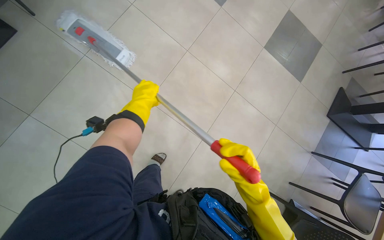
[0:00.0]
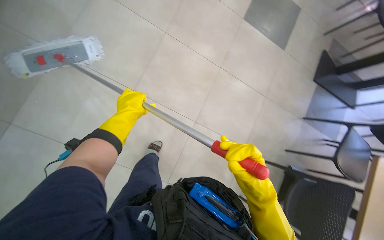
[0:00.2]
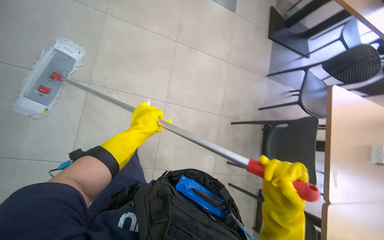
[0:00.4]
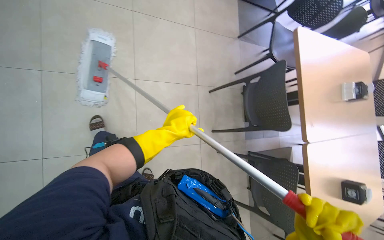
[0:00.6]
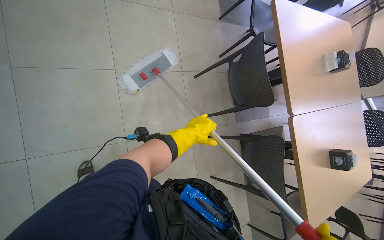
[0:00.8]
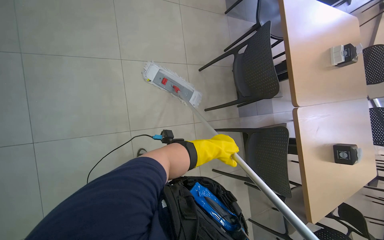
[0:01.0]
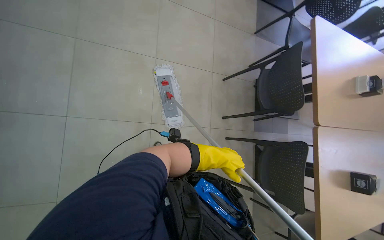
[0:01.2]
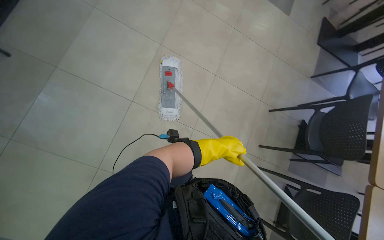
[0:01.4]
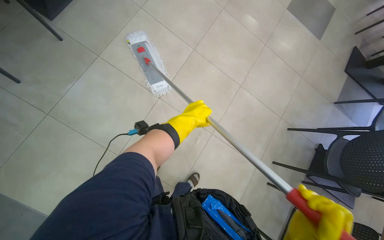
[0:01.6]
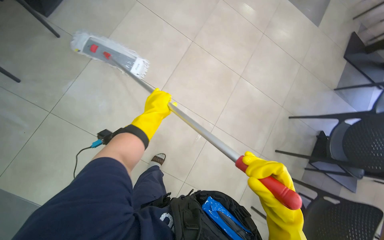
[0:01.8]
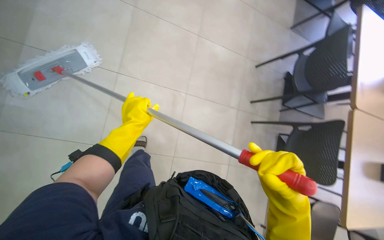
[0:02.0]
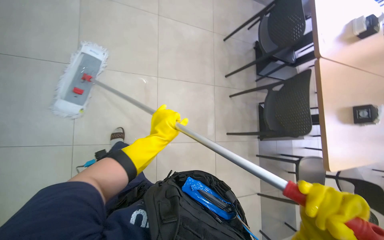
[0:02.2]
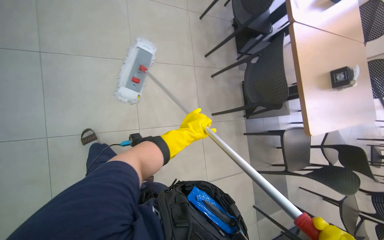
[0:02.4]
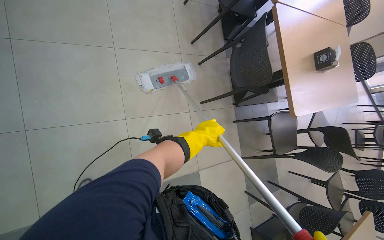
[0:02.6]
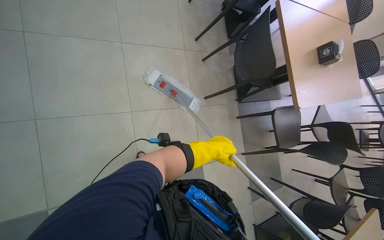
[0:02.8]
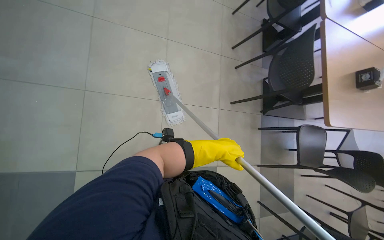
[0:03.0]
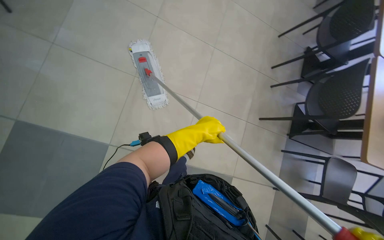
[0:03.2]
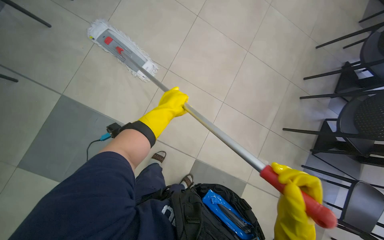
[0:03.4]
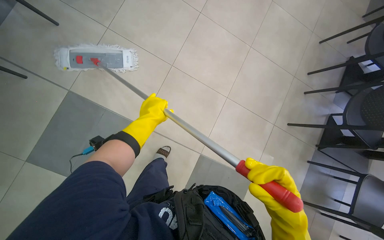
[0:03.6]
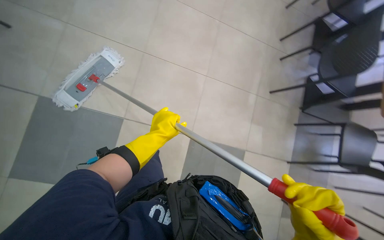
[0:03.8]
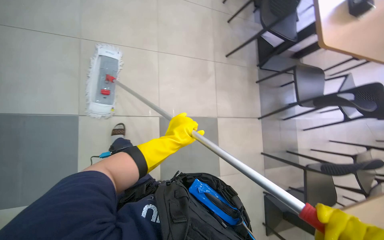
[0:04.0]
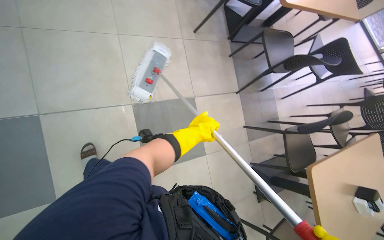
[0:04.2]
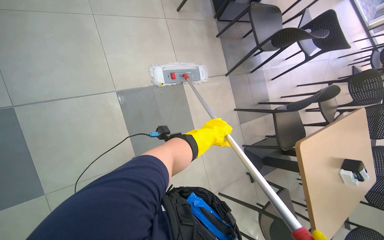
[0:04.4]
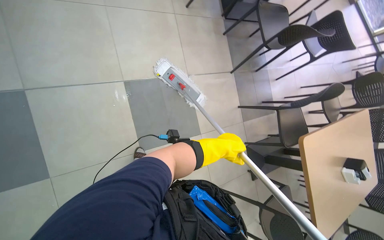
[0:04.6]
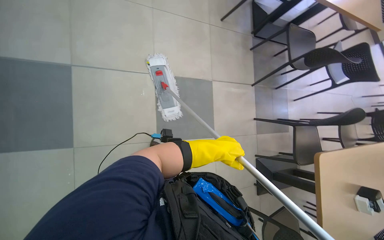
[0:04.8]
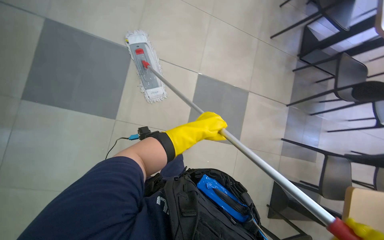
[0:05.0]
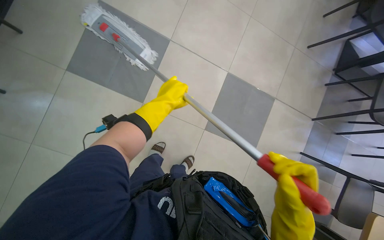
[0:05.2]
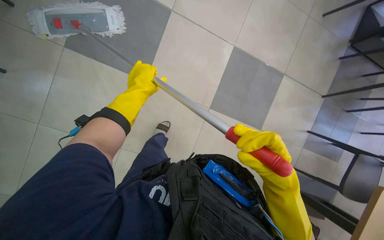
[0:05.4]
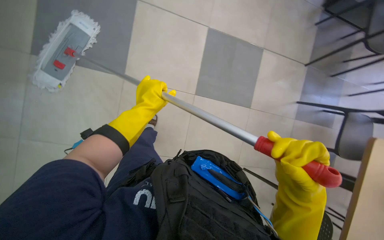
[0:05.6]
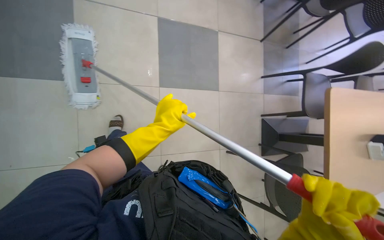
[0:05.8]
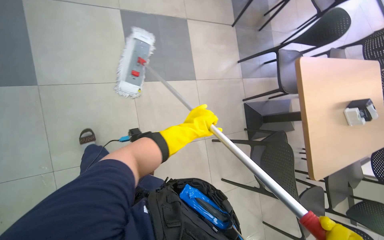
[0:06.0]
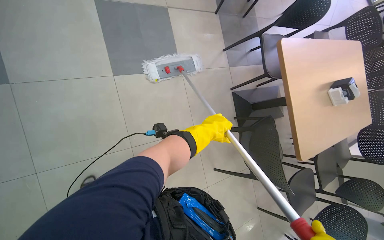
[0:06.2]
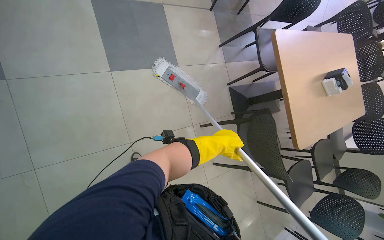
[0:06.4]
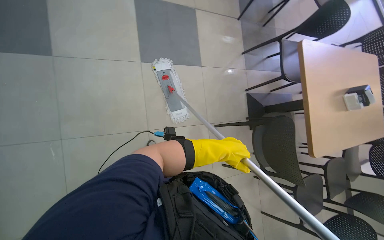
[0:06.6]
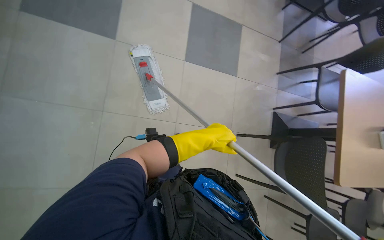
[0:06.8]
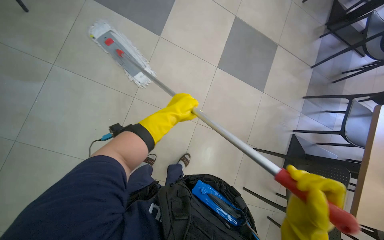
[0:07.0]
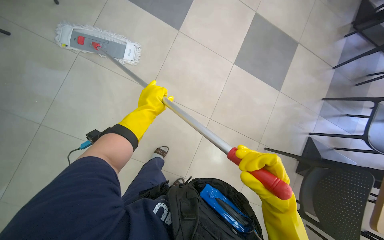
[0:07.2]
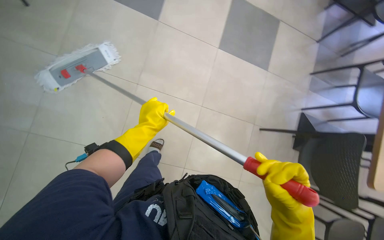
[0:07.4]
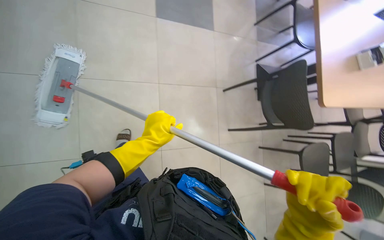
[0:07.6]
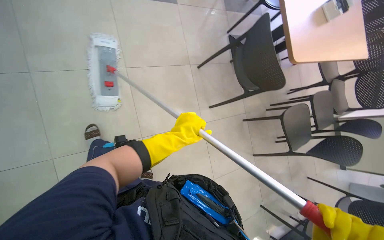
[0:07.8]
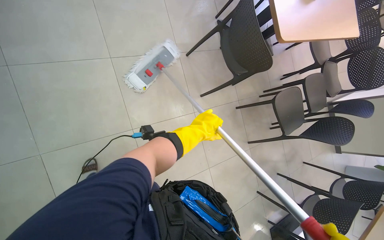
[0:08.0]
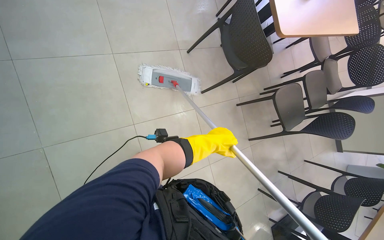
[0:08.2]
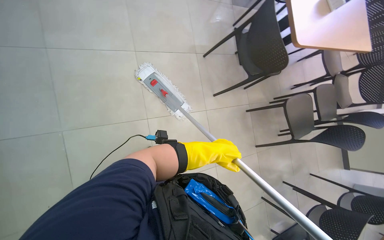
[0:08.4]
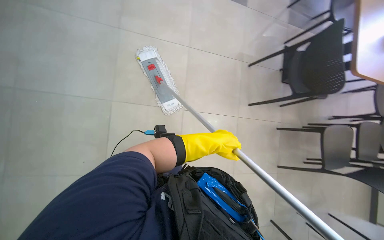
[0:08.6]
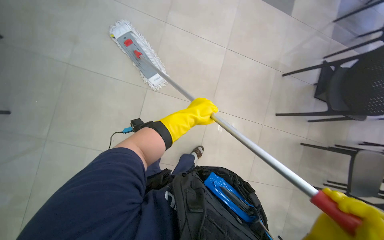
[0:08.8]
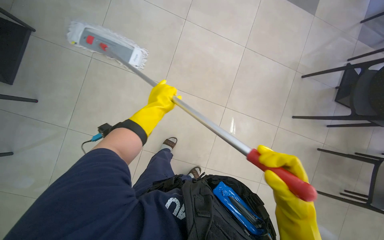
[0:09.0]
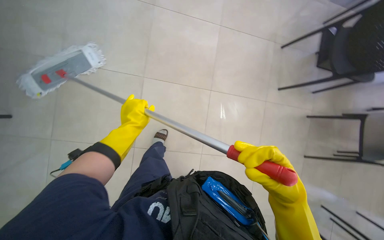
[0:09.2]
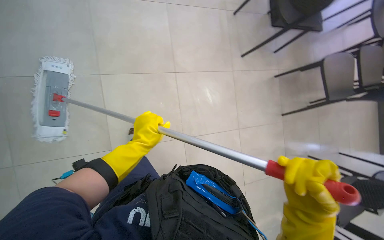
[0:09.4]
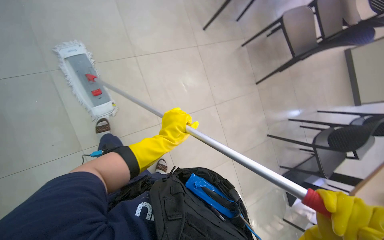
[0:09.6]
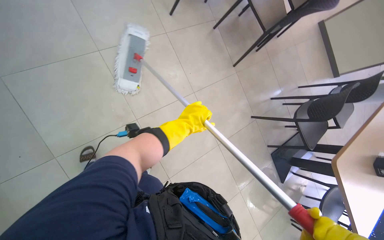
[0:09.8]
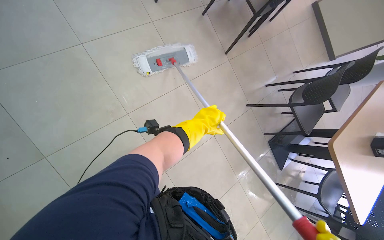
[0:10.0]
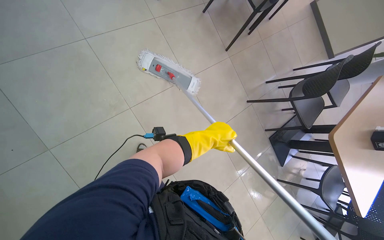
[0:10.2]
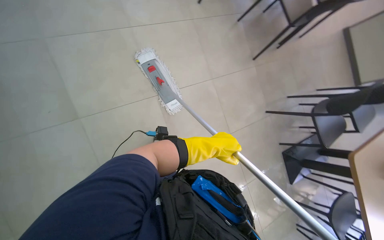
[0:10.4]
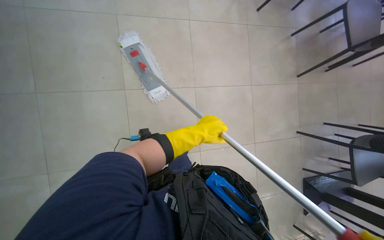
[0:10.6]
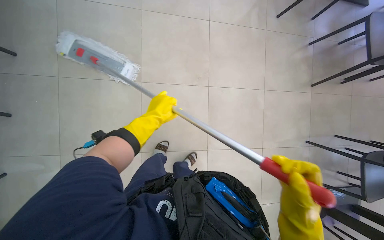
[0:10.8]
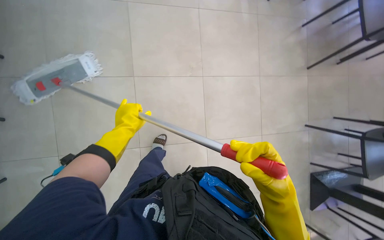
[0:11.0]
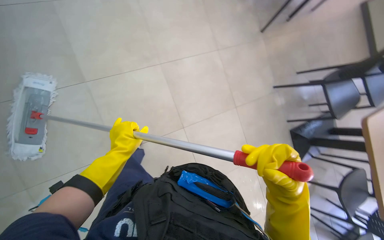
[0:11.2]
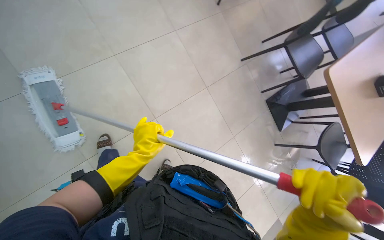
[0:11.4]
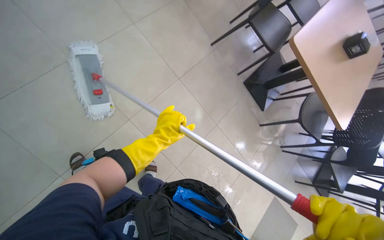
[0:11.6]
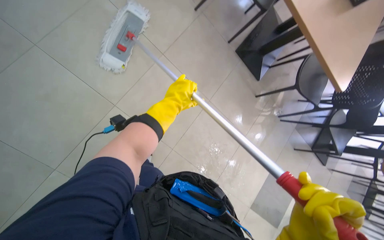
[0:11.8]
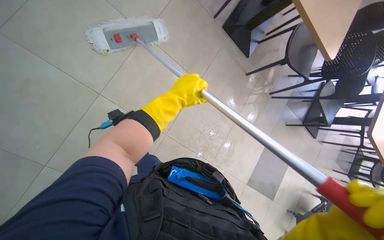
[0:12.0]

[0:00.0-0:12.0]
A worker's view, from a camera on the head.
Job: mopping floor.
The whole recording: Mopping cafeteria floor. The worker mops the tiled floor of the cafeteria.
0:00.0 to 0:01.6: The wearer moves approximately 50 cm.
0:04.4 to 0:06.0: The wearer moves about 40 cm. The wearer looks roughly 30 degrees further to the left.
0:07.6 to 0:09.0: The head turns to the left by about 25 degrees.
0:10.4 to 0:12.0: The view tilts approximately 15 degrees downward.

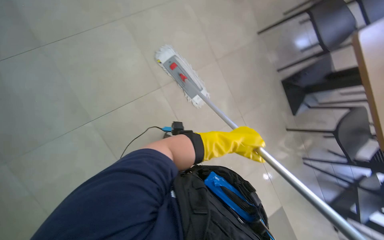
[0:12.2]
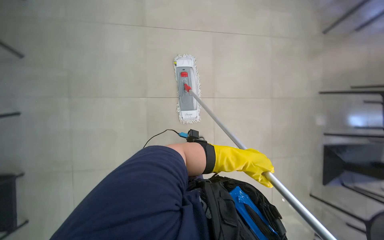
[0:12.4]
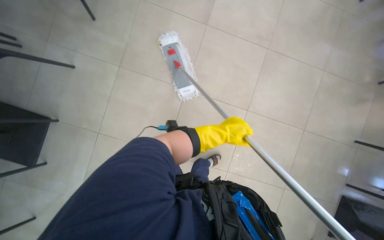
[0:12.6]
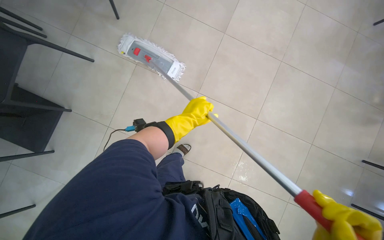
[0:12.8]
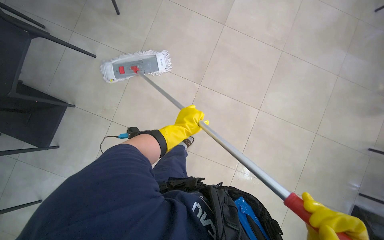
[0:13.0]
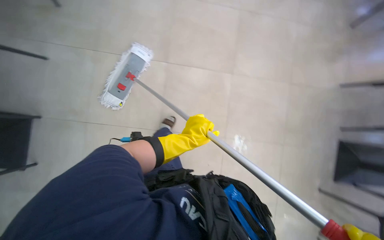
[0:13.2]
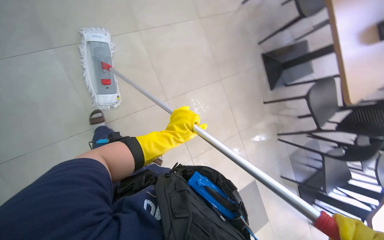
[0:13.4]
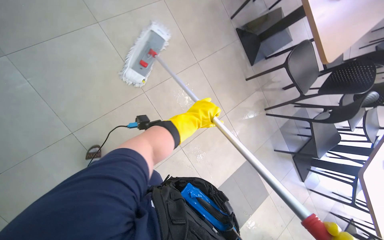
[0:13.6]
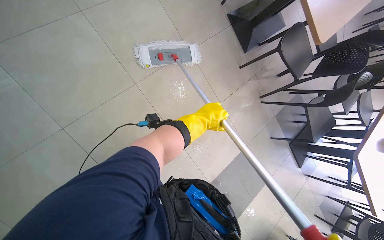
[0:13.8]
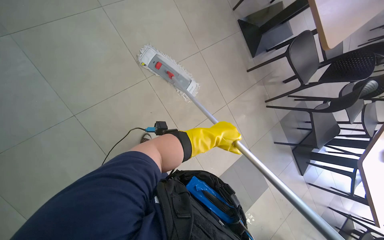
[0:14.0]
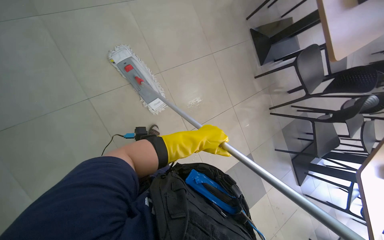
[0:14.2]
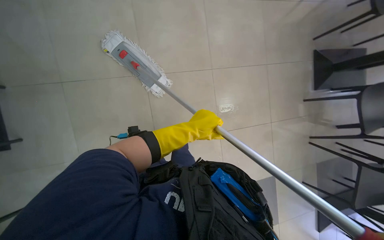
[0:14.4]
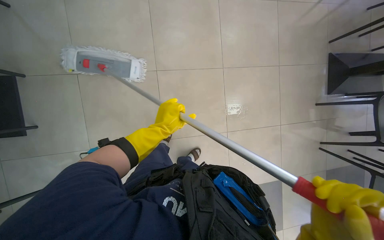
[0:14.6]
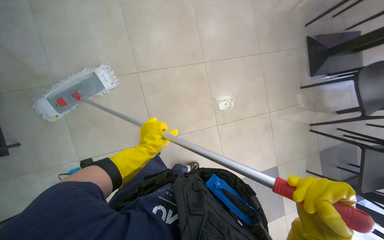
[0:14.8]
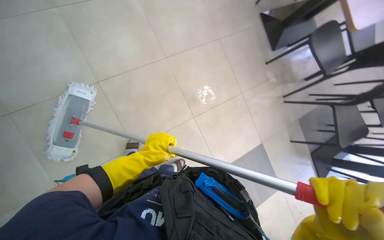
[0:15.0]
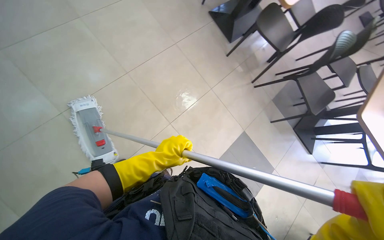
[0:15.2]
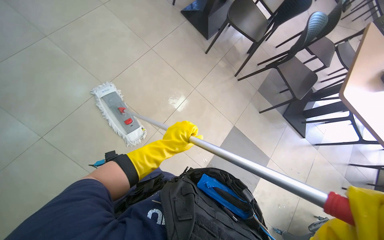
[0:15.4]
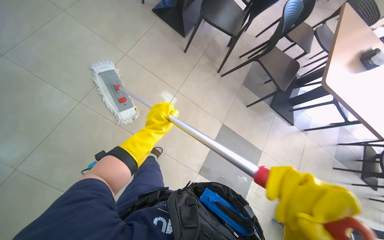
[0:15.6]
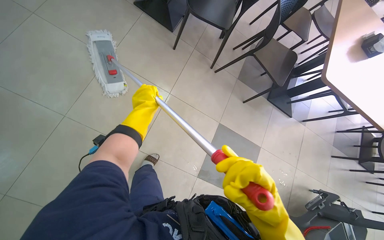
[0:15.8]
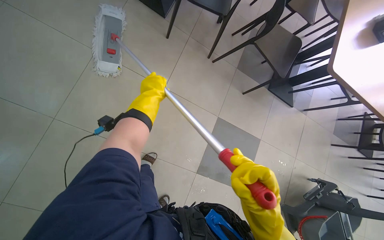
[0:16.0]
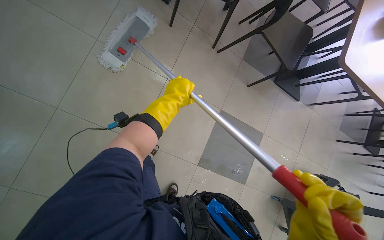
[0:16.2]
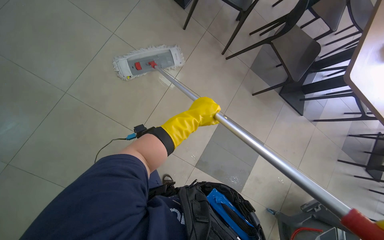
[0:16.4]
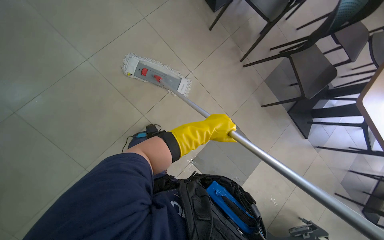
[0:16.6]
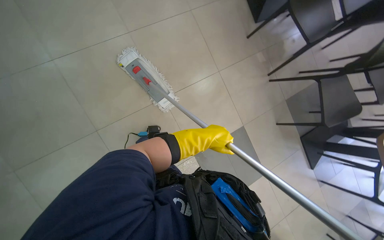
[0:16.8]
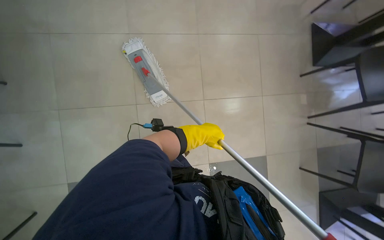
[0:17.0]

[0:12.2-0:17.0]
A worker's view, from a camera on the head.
Job: mopping floor.
The whole recording: Mopping cafeteria floor. The worker mops the tiled floor of the cafeteria.
0:12.2 to 0:13.8: The view tilts about 15 degrees downward. The left hand shifts about 20 cm to the left and up the picture.
0:15.4 to 0:17.0: The scene turns roughly 25 degrees clockwise in the picture.

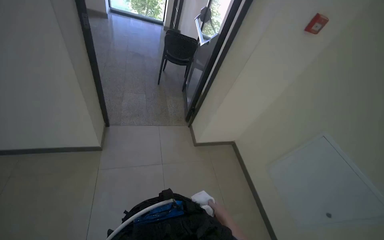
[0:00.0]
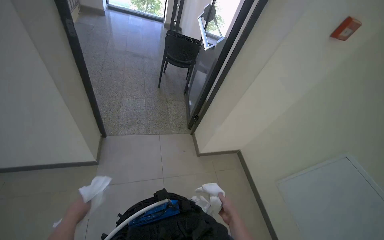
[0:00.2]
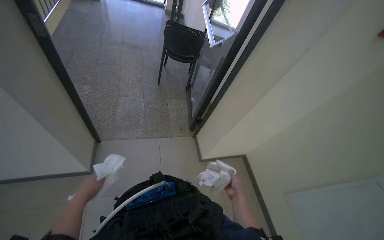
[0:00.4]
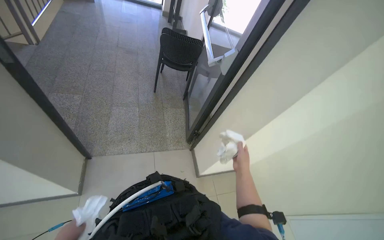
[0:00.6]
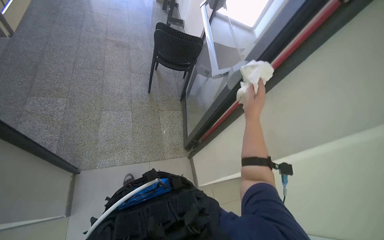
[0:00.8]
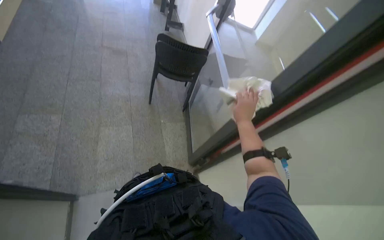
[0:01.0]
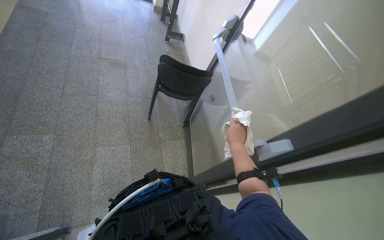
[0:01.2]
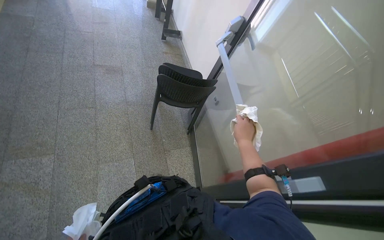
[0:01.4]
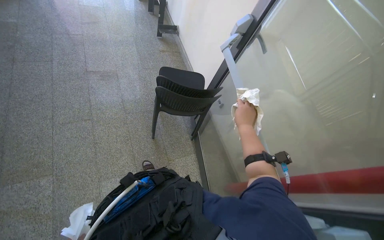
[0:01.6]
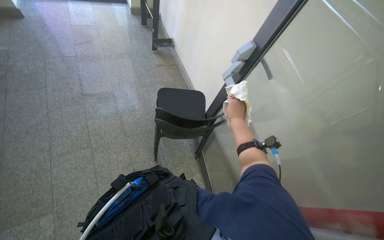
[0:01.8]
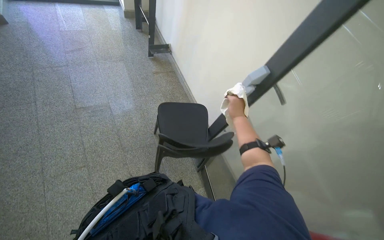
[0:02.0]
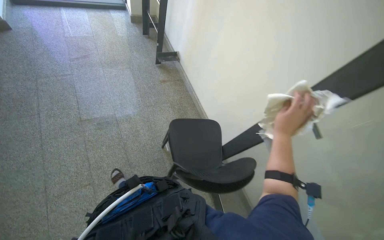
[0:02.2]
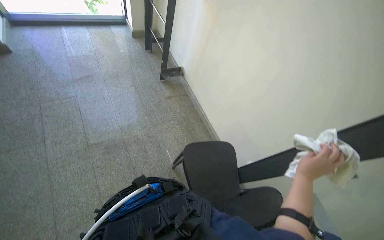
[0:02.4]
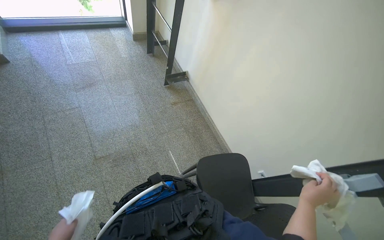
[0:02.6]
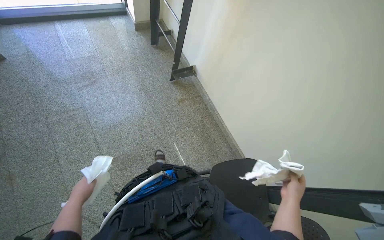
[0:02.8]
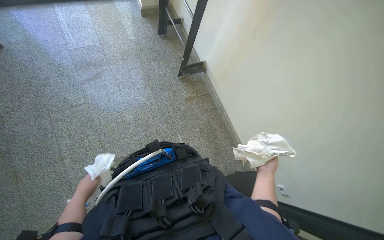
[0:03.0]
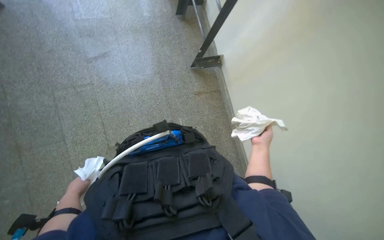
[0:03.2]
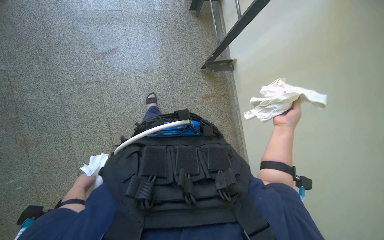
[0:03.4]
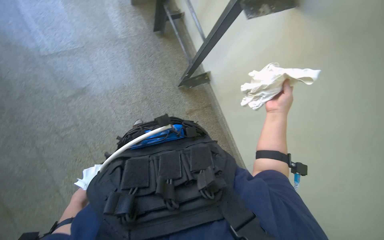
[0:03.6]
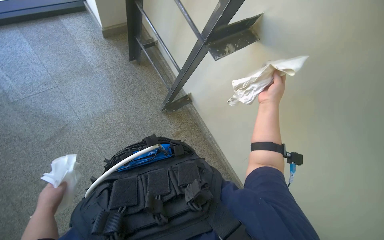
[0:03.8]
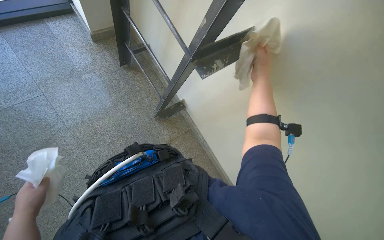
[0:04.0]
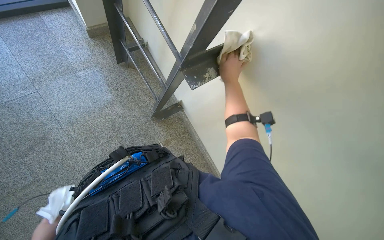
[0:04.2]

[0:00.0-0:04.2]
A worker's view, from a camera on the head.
Job: wiping surfaces.
The whole recording: Wiping glass door and railing. The worker wipes the glass door frame and the adjacent metal railing with a cloth.
0:01.4 to 0:02.8: The head travels approximately 1 m.
0:02.8 to 0:04.2: The wearer moves some 90 cm. The camera pitches downward, by roughly 15 degrees.
